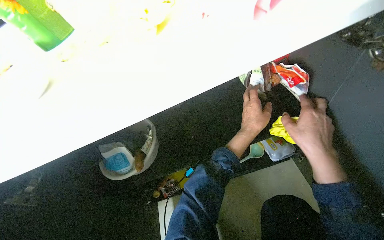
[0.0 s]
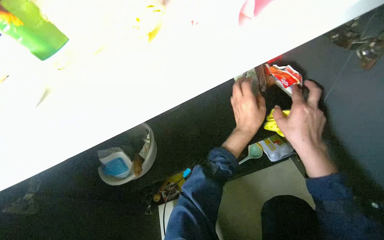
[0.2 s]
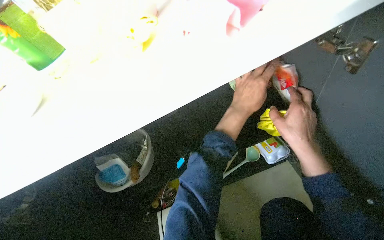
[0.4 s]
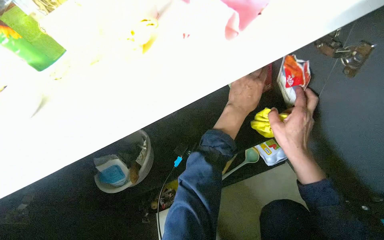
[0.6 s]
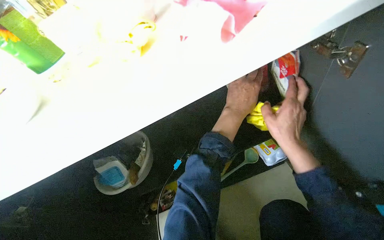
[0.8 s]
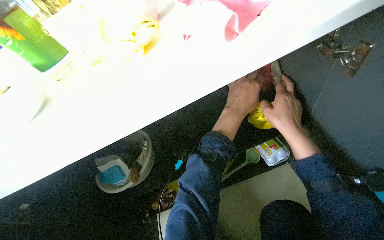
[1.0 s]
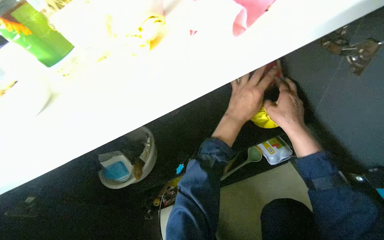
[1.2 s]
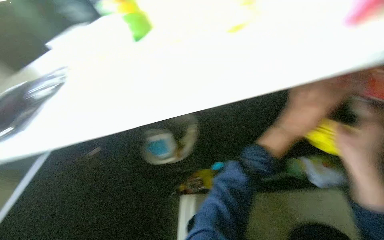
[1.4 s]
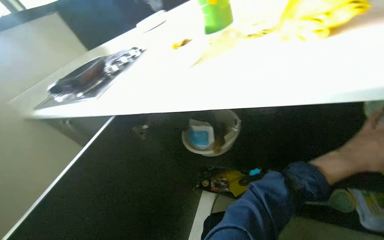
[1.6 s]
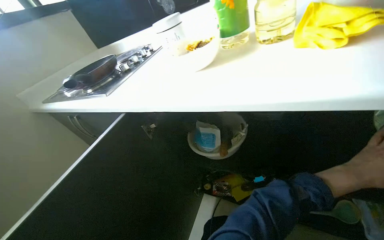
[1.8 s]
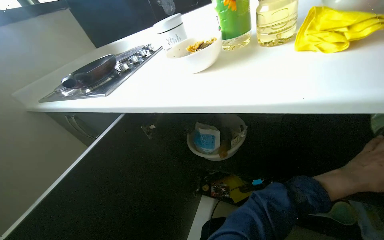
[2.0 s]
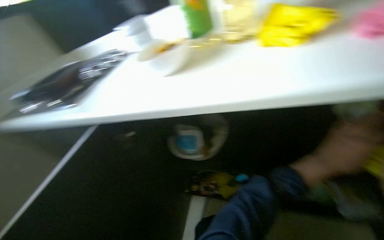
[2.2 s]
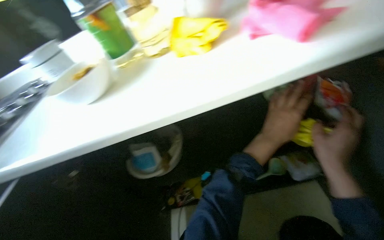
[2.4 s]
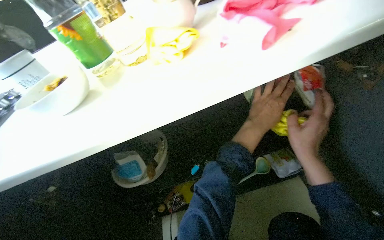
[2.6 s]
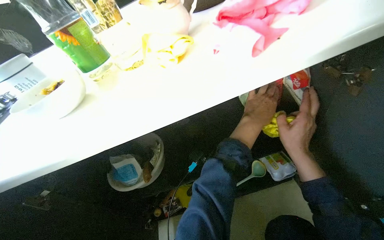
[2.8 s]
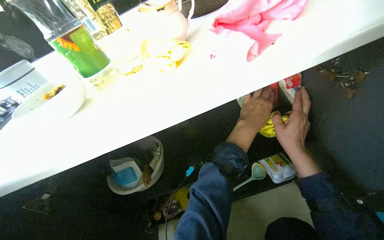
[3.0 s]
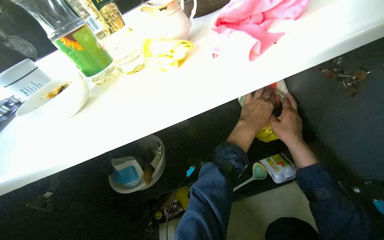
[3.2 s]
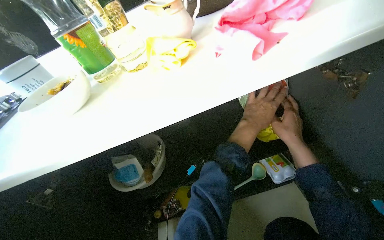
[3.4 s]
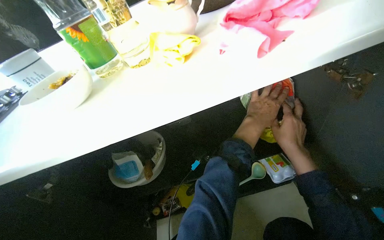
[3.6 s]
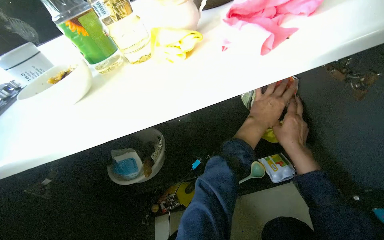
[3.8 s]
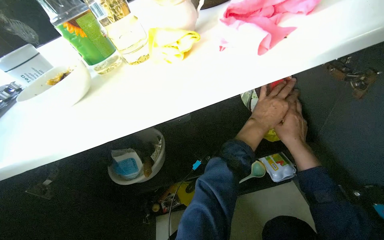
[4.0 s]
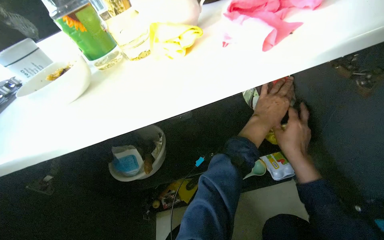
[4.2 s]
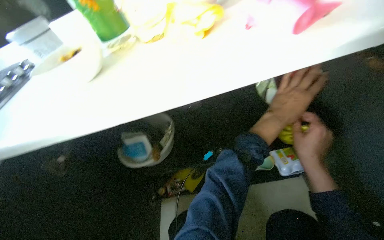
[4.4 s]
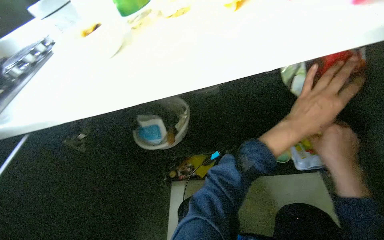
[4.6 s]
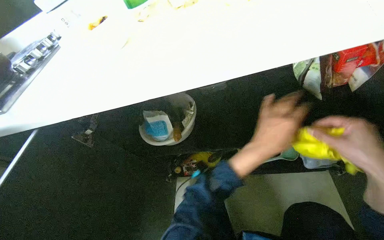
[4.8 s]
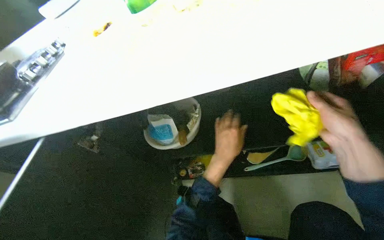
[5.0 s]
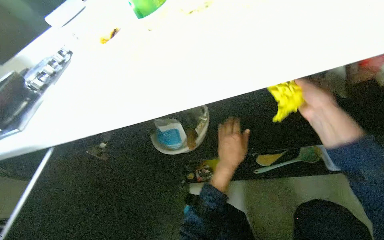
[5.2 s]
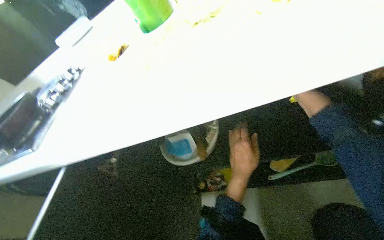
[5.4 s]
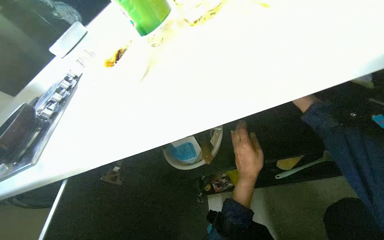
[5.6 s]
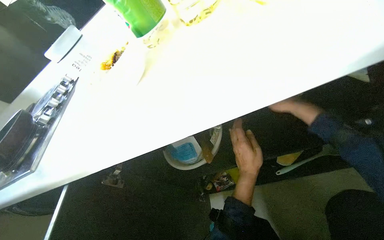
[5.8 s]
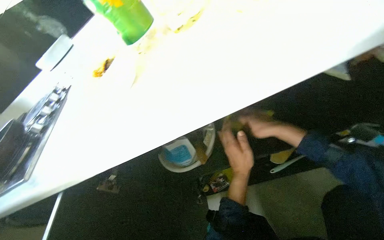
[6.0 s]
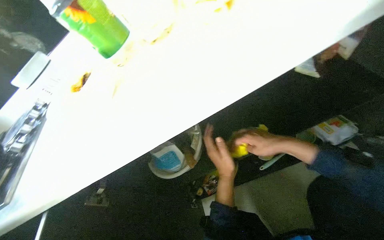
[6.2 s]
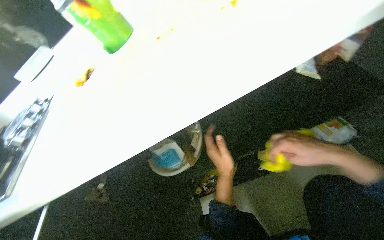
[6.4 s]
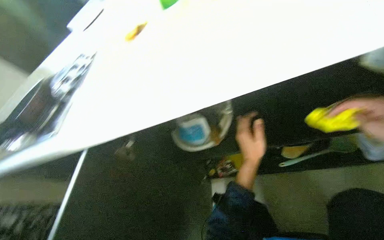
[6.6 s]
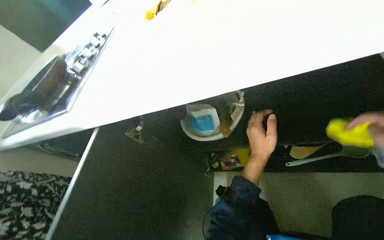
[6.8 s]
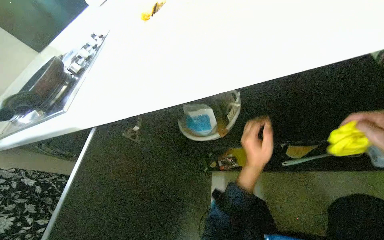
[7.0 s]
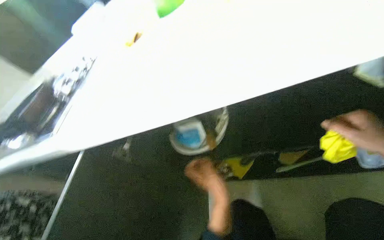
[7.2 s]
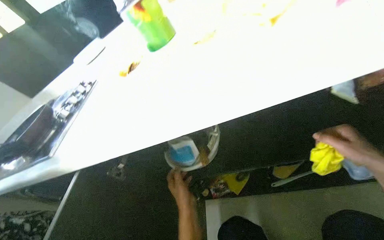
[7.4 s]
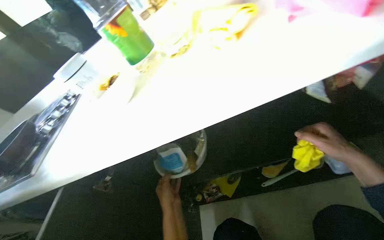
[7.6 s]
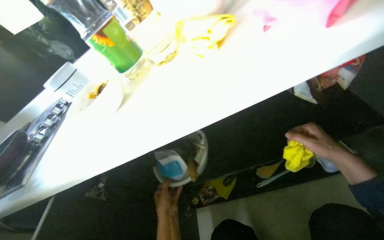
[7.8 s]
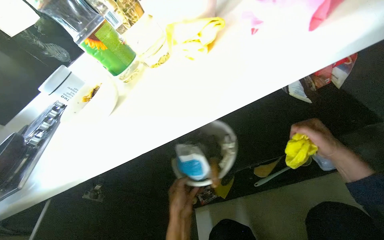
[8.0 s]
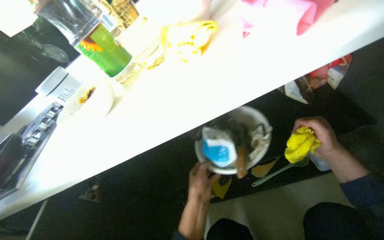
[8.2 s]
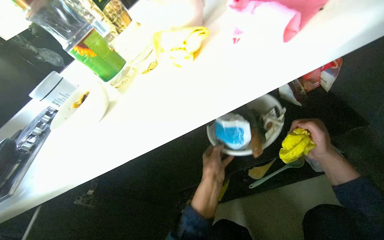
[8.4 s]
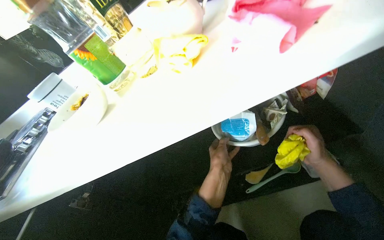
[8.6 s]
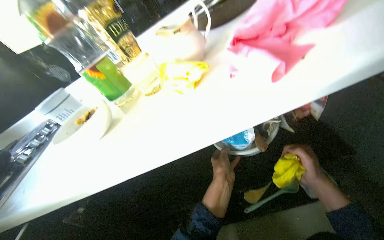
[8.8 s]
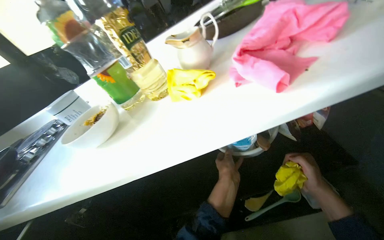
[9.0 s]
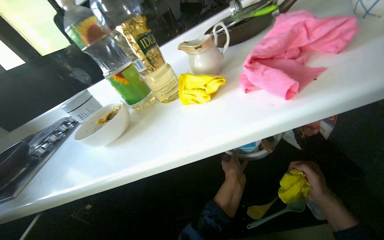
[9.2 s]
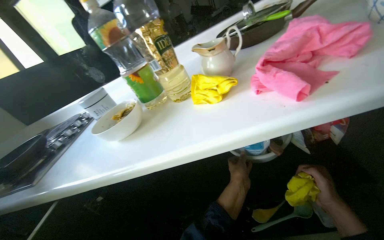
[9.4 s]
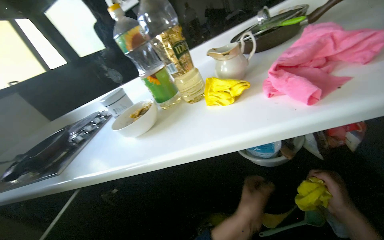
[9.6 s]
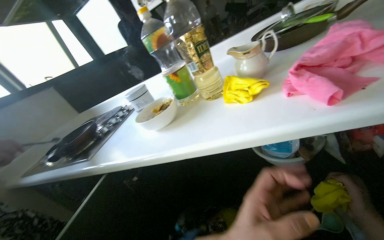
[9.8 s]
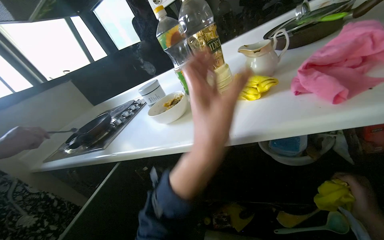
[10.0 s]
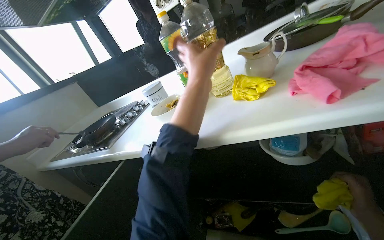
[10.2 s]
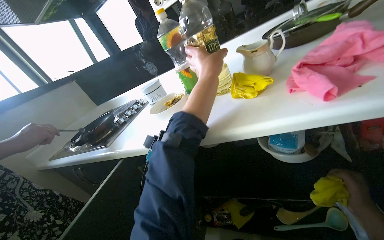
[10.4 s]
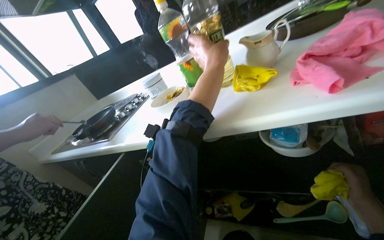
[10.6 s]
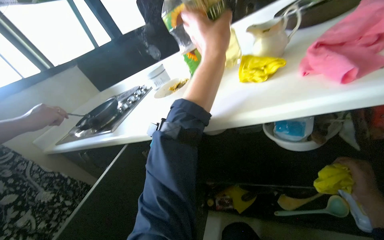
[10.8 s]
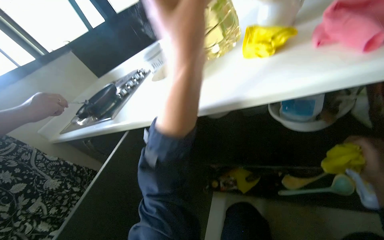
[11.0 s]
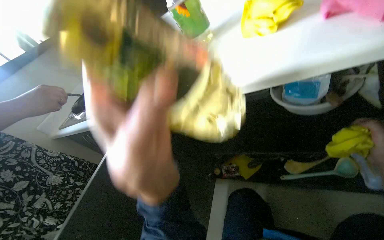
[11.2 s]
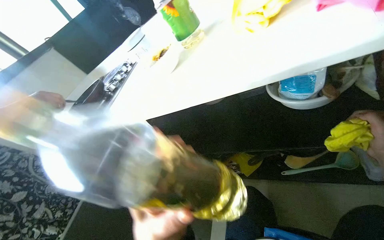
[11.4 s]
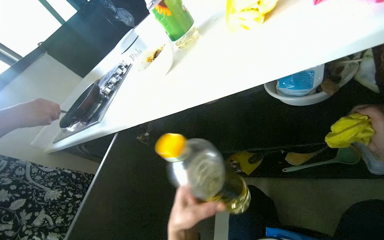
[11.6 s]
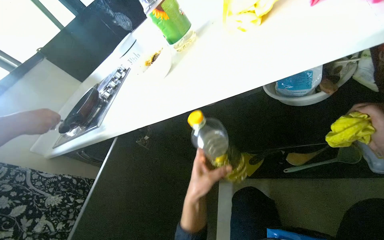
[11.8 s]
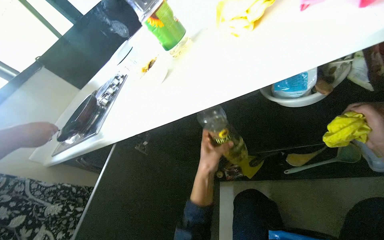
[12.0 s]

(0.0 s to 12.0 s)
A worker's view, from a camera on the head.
Job: cleaning kitchen.
The whole recording: Cleaning kitchen cabinet. The worker wipes cups, cleans and organizes items inside the cabinet, and wipes the cabinet doors.
0.0 s - 1.6 s: The left hand moves nearer to the camera and to the right, about 15 cm.
1.6 s - 3.0 s: The wearer looks roughly 35 degrees further to the right.
3.0 s - 4.4 s: The hands are busy where they are.
4.4 s - 6.0 s: The left hand travels to the left, farther from the camera and down the picture by roughly 35 cm. The right hand is displaced farther from the camera by approximately 25 cm.
6.0 s - 7.6 s: The left hand goes about 20 cm to the left.
7.6 s - 9.0 s: The left hand heads to the right and up the picture, covering about 35 cm.
9.0 s - 10.4 s: The wearer looks some 20 degrees further to the left. The left hand is displaced up the picture and to the left by approximately 35 cm.
10.4 s - 12.0 s: The view tips downward by about 15 degrees. The left hand is displaced down the picture and farther from the camera by approximately 40 cm.

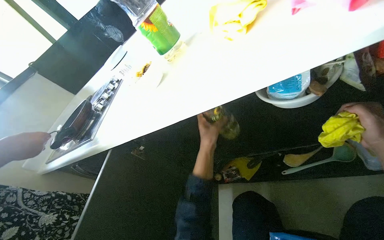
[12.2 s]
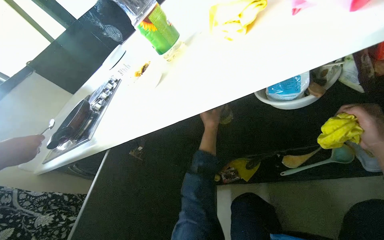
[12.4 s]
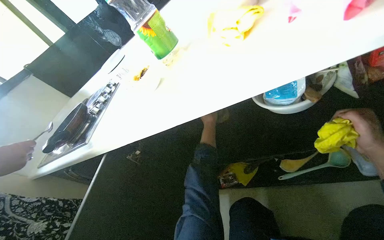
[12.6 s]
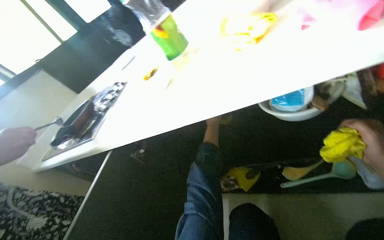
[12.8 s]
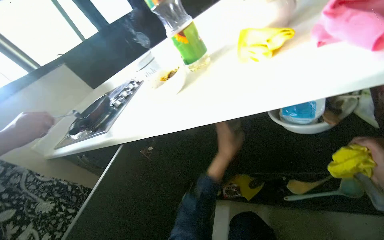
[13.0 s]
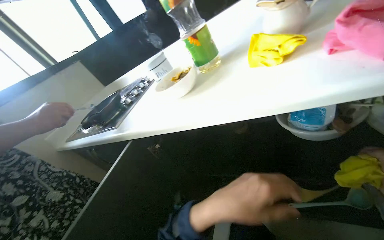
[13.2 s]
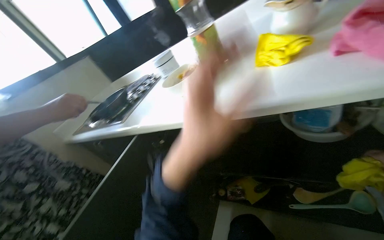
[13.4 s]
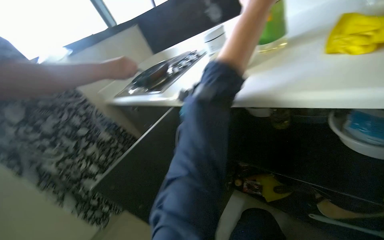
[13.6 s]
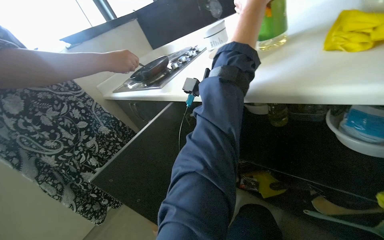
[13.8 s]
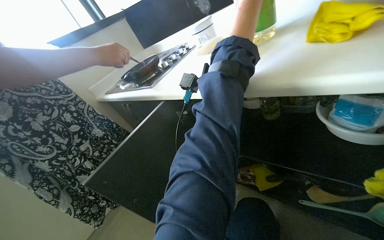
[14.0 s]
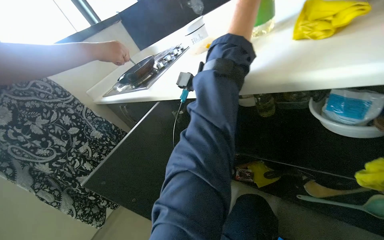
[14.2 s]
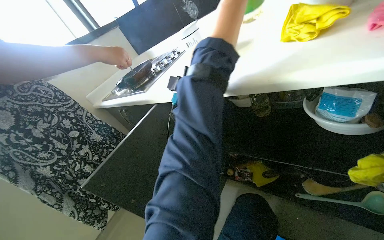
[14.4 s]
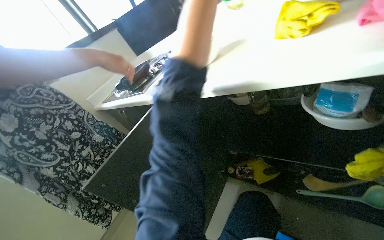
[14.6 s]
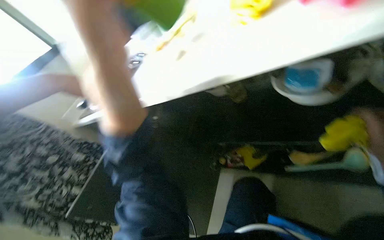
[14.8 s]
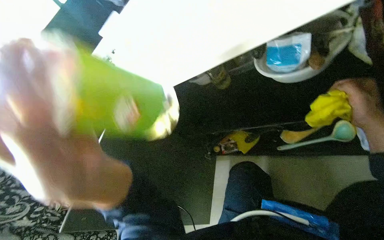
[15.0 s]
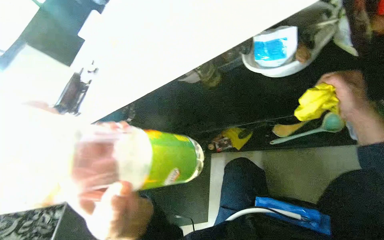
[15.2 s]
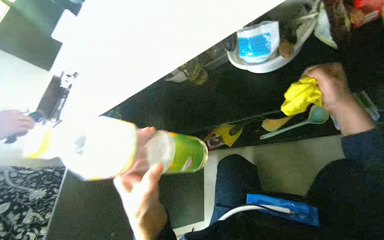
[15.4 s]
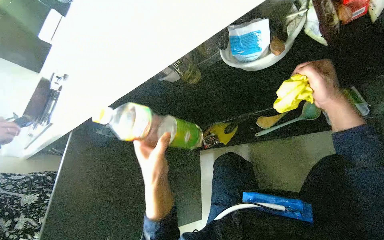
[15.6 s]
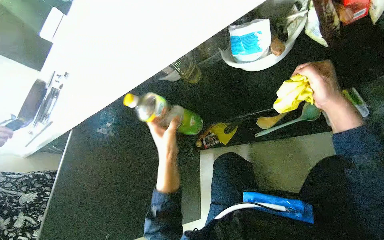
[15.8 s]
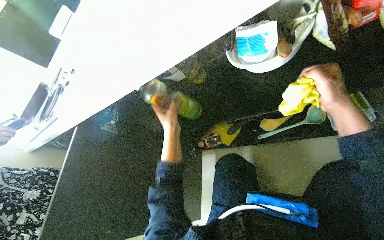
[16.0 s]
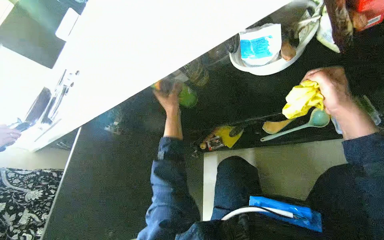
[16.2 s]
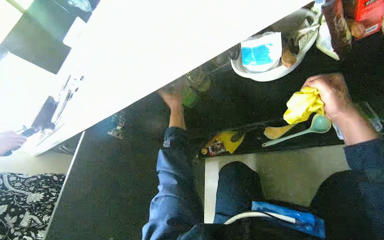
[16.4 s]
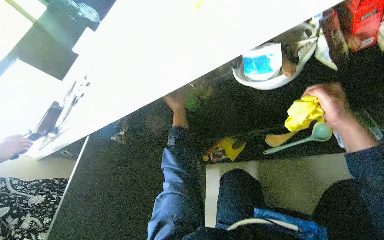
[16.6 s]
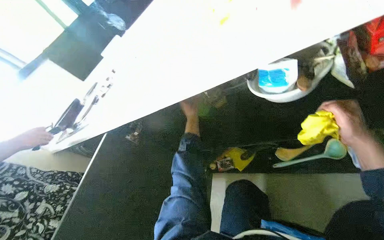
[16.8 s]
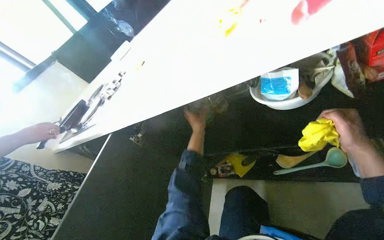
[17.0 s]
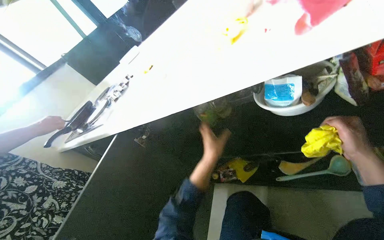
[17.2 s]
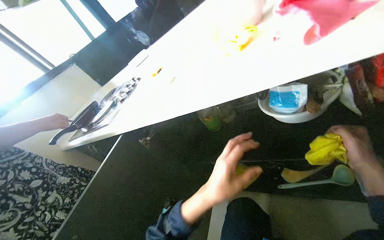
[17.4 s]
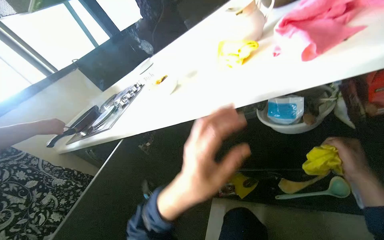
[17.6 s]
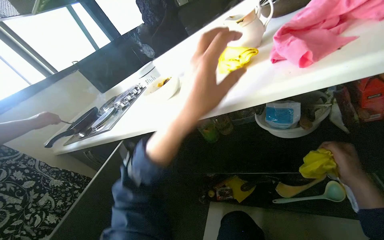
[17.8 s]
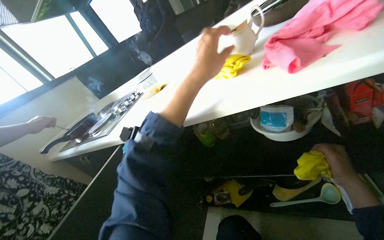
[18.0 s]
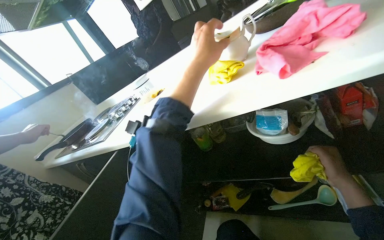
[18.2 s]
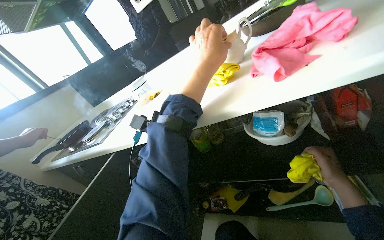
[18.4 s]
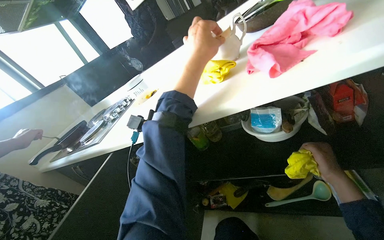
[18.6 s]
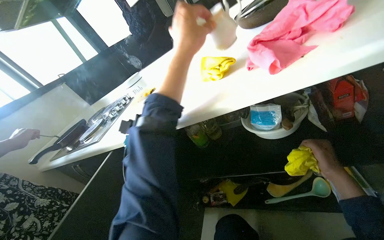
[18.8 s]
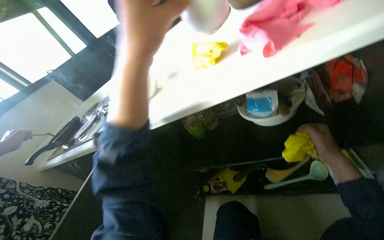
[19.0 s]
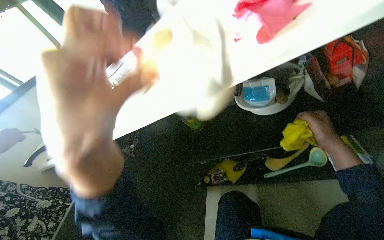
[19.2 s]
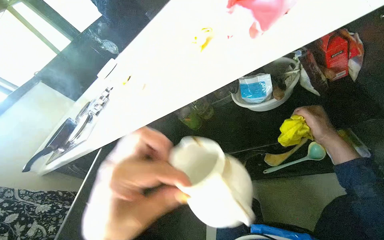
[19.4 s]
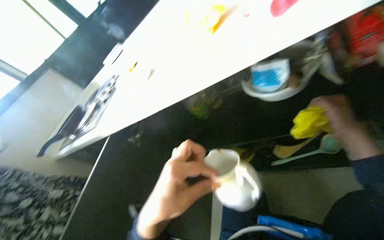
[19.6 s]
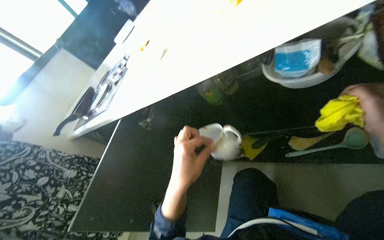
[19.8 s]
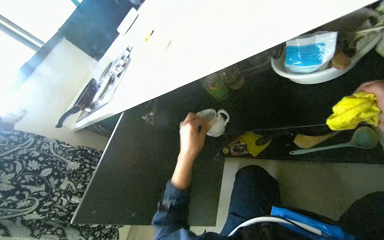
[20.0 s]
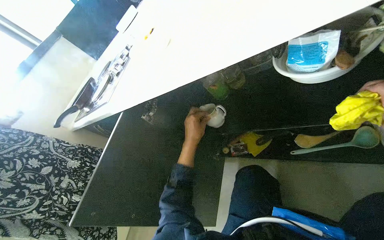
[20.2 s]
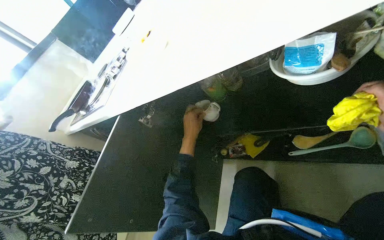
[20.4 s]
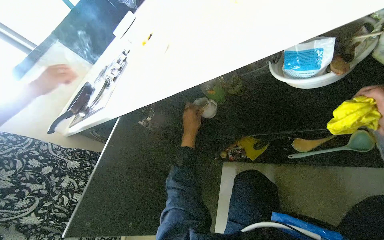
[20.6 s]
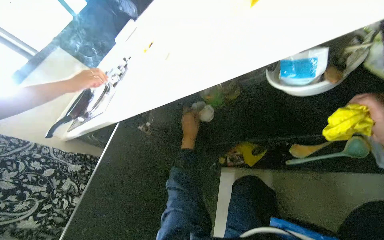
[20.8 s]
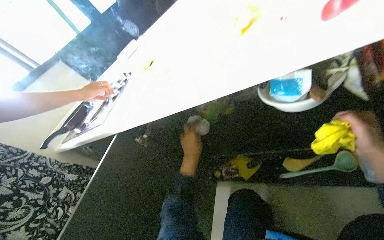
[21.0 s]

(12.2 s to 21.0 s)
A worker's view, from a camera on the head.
Job: cleaning kitchen.
The whole recording: Cleaning kitchen cabinet. The worker wipes cups, cleans and organizes items inside the cabinet, and wipes the cabinet doors.
12.2 s - 13.6 s: The wearer looks about 30 degrees further to the left.
13.6 s - 15.2 s: Everything in view rotates about 30 degrees counterclockwise.
16.6 s - 18.0 s: The view tilts approximately 15 degrees upward. The left hand shifts roughly 40 cm nearer to the camera.
18.0 s - 19.6 s: The left hand shifts approximately 30 cm down the picture.
19.6 s - 21.0 s: The left hand travels farther from the camera by some 25 cm.
